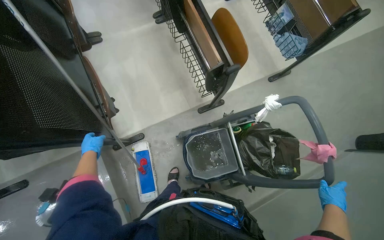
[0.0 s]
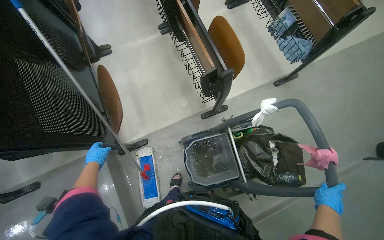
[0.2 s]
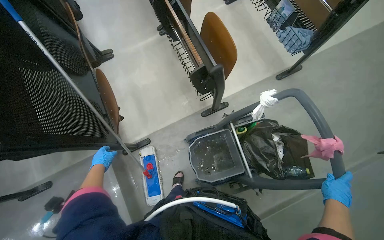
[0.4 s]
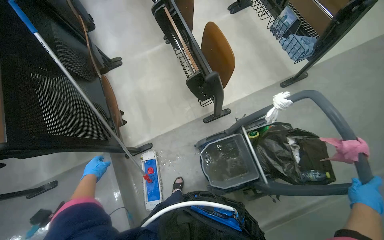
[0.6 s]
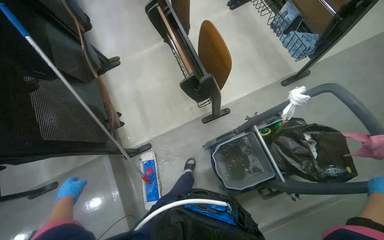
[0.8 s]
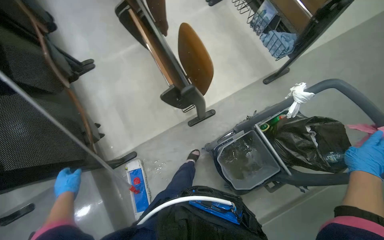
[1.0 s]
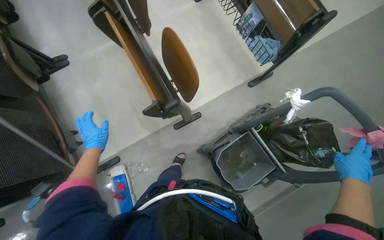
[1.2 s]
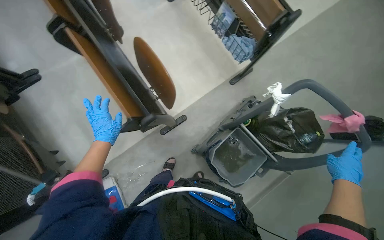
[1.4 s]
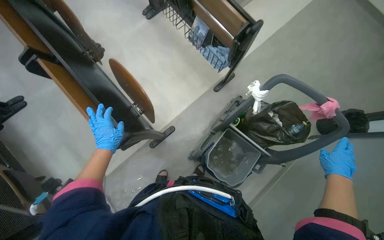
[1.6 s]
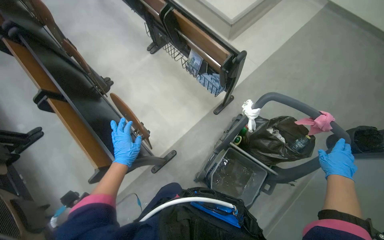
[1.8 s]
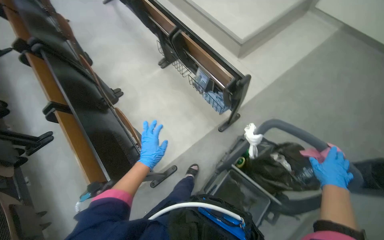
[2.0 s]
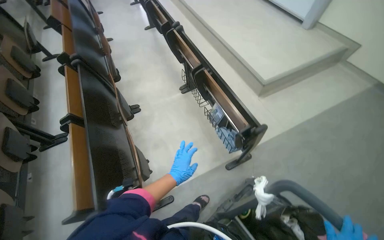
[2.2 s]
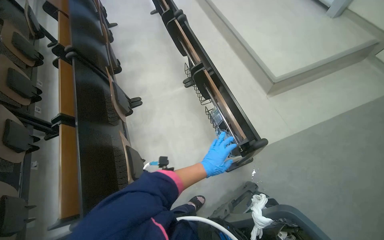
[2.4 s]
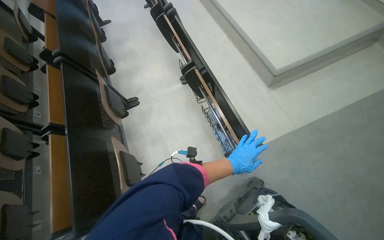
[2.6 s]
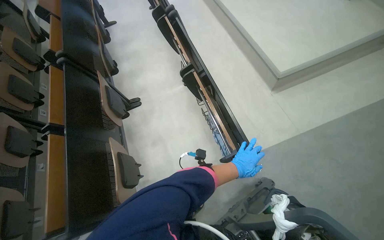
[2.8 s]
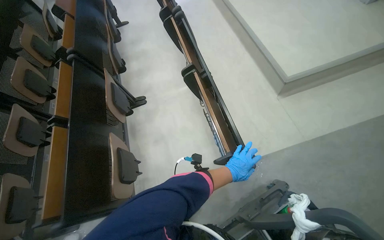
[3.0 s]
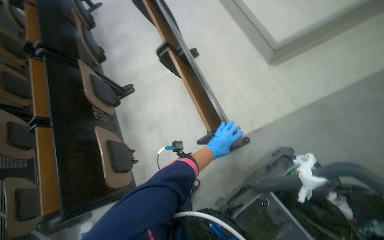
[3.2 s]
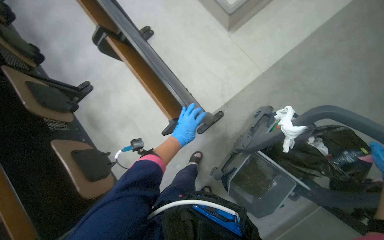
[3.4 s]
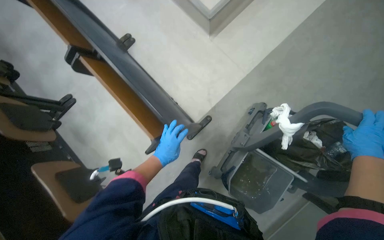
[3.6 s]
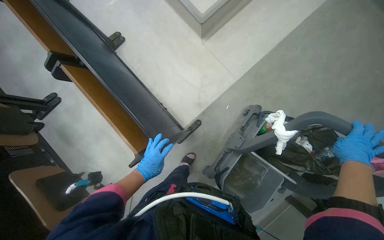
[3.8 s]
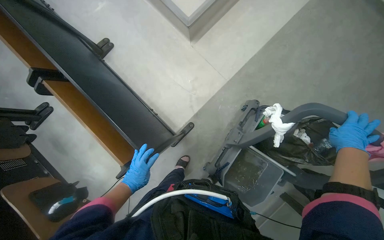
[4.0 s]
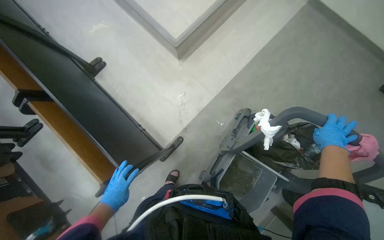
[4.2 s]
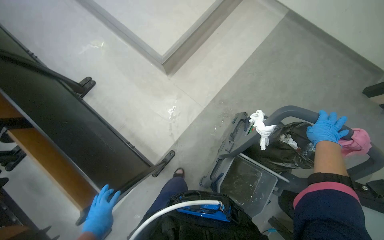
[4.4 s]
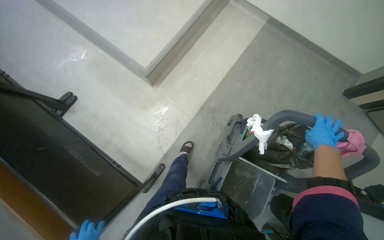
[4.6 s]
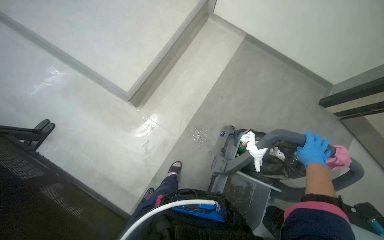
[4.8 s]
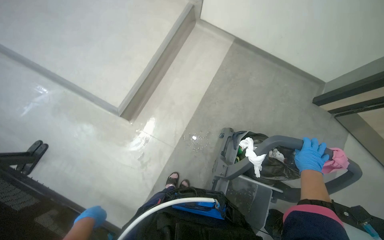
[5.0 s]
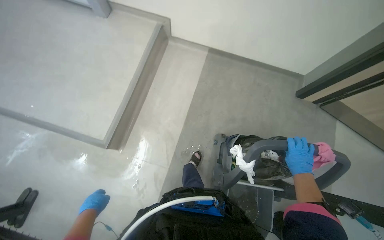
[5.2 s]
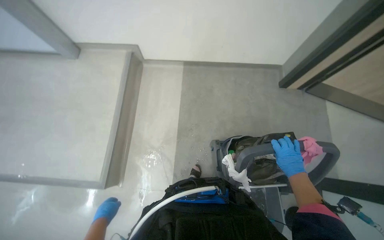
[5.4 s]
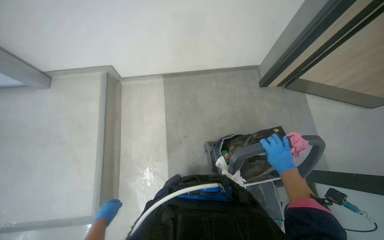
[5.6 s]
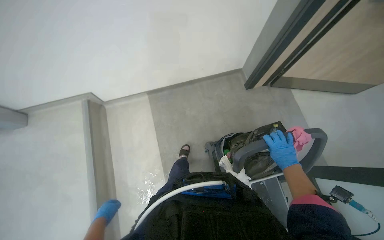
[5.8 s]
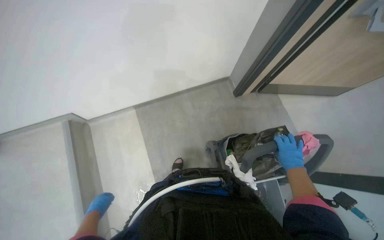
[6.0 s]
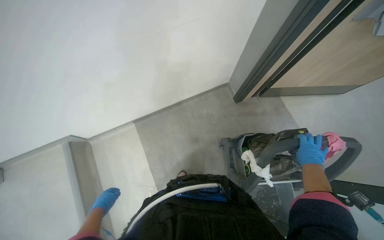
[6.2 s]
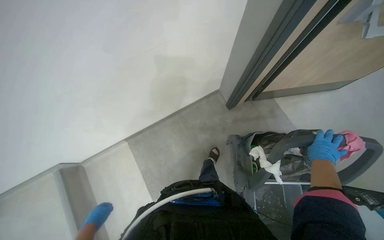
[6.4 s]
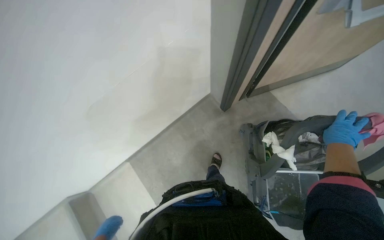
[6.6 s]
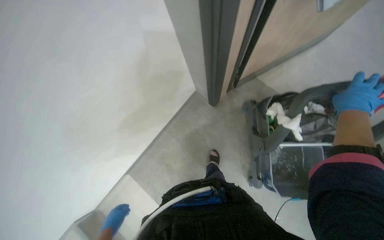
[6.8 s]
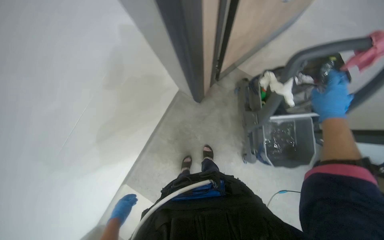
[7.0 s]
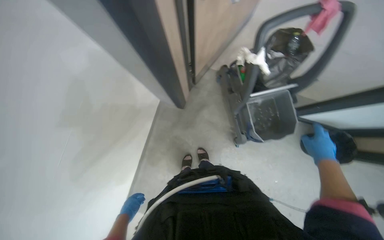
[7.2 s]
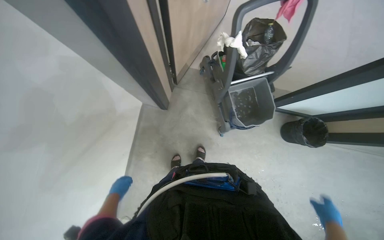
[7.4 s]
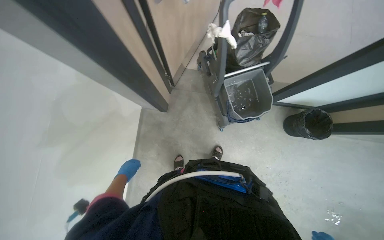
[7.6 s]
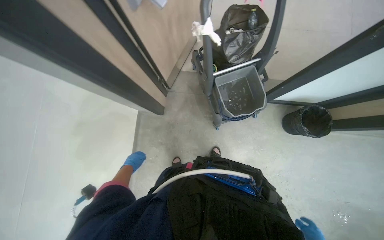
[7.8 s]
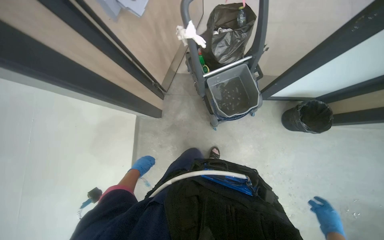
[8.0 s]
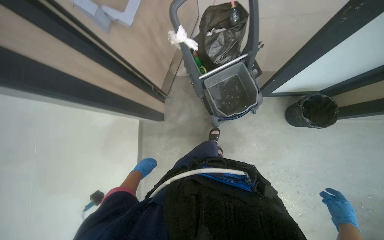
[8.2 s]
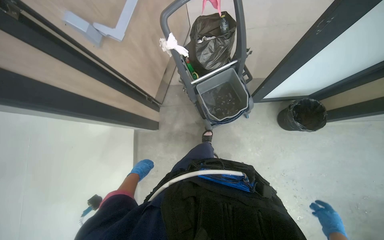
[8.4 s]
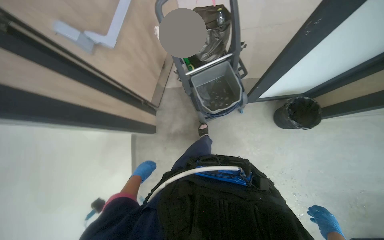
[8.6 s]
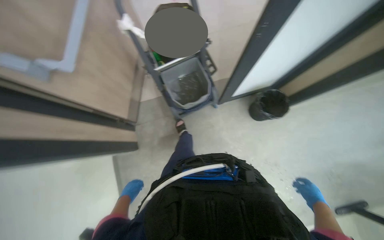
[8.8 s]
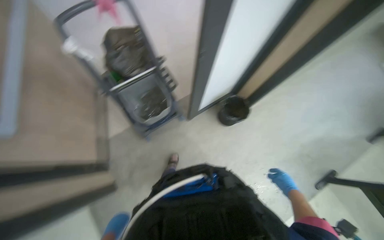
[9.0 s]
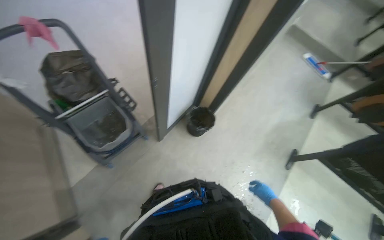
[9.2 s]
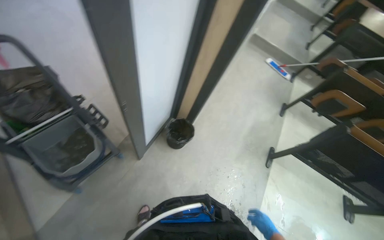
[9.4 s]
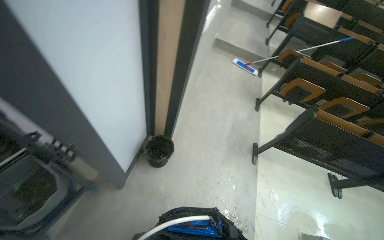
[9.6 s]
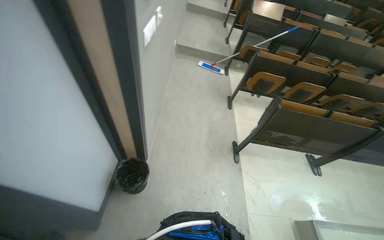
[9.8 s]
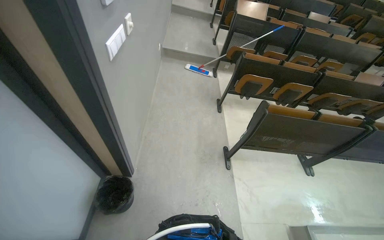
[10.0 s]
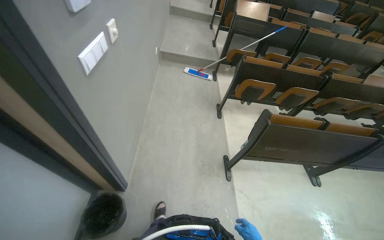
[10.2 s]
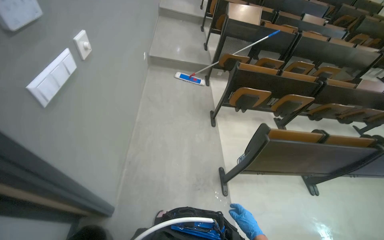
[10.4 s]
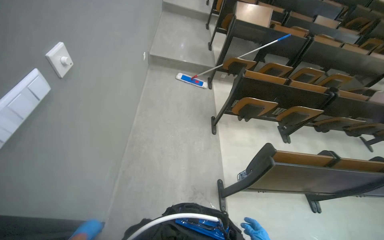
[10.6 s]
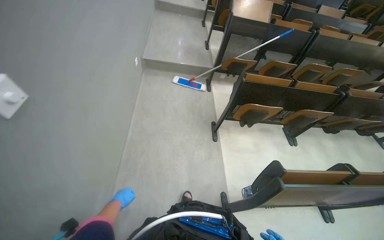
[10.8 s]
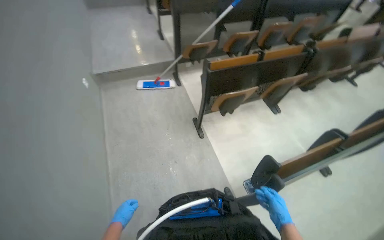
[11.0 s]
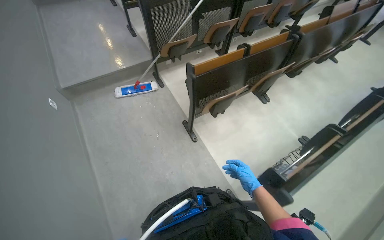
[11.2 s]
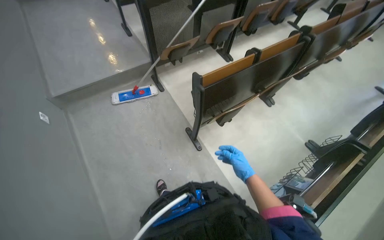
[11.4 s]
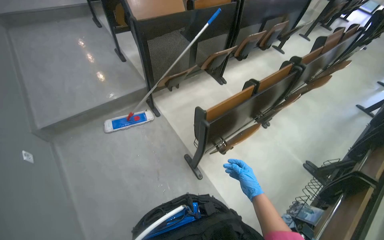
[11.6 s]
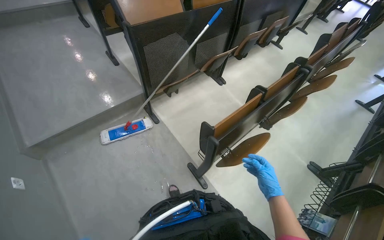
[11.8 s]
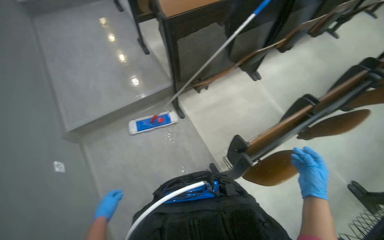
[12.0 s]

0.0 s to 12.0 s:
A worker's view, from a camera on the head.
Job: mopping floor.
The whole recording: Mopping auditorium floor. The worker mops the floor in the auditorium.
0.0 to 1.6 s: The wearer's head swings about 35 degrees to the right. The camera pitches upward, by approximately 15 degrees.
1.6 to 3.0 s: The head turns to the left by roughly 20 degrees. The view tips upward by about 20 degrees.
3.0 to 4.4 s: The wearer looks about 40 degrees further to the right.
4.4 to 6.0 s: The head turns to the right by about 50 degrees. The view tilts approximately 20 degrees upward.
9.0 to 10.4 s: The head travels approximately 80 cm. The head rotates approximately 55 degrees to the right. The camera pitches upward, by some 15 degrees.
10.4 to 12.0 s: The camera is carried about 1.5 m. The wearer looks approximately 15 degrees further downward. The scene turns about 30 degrees counterclockwise in the picture.

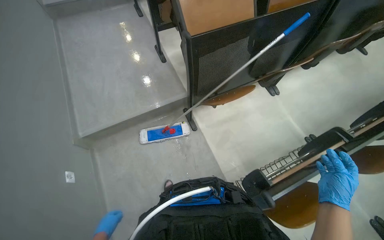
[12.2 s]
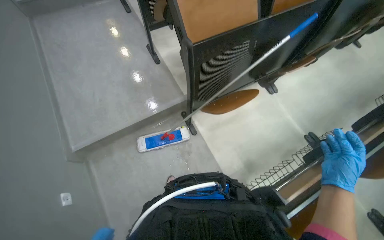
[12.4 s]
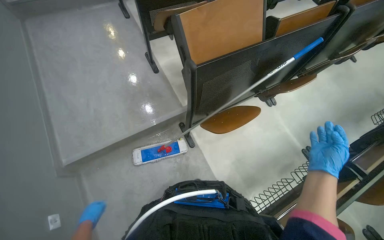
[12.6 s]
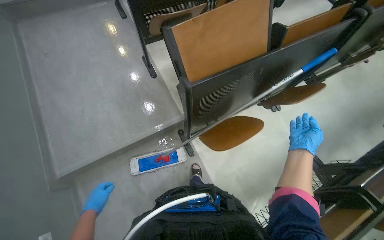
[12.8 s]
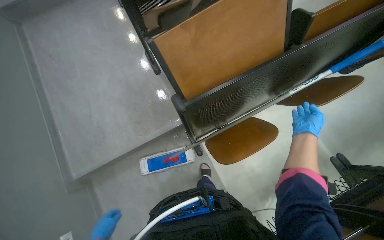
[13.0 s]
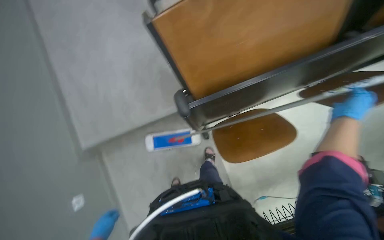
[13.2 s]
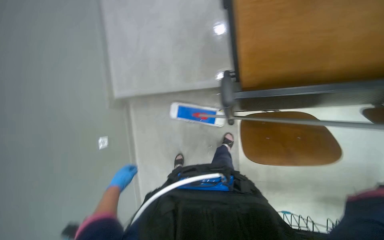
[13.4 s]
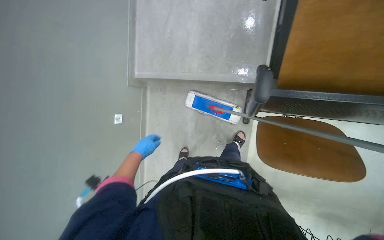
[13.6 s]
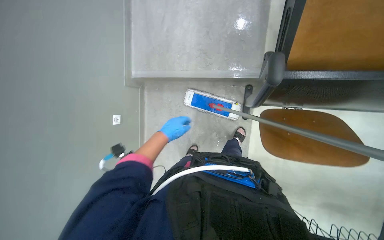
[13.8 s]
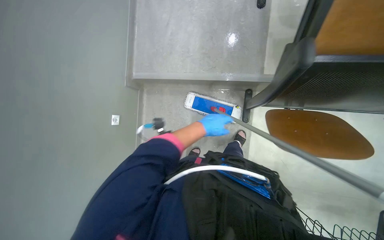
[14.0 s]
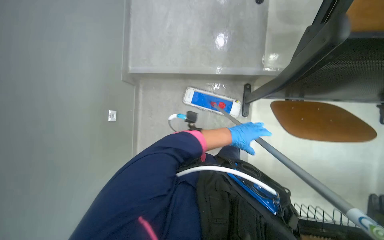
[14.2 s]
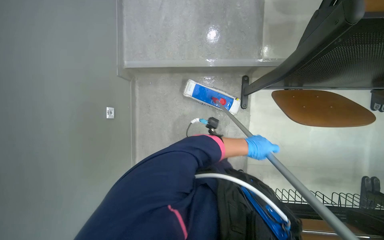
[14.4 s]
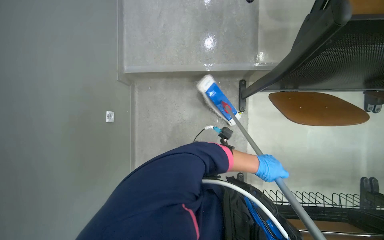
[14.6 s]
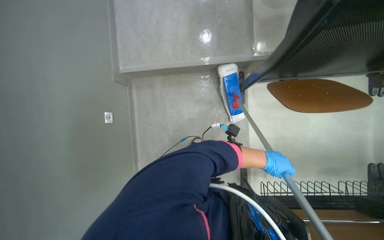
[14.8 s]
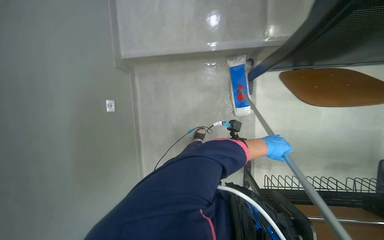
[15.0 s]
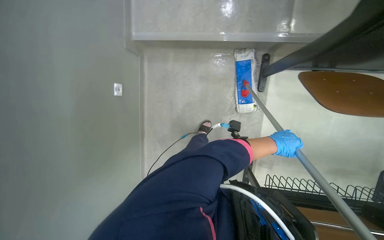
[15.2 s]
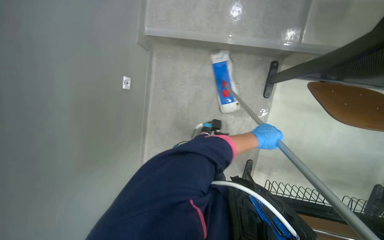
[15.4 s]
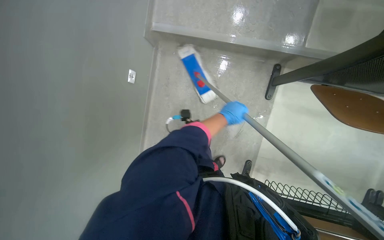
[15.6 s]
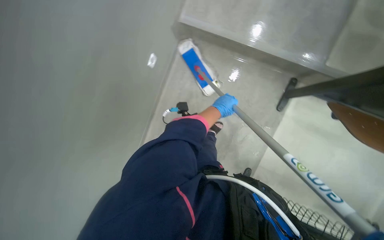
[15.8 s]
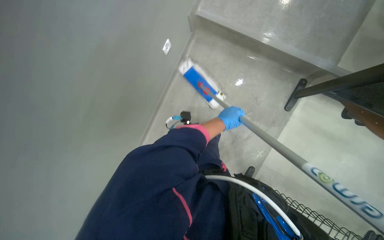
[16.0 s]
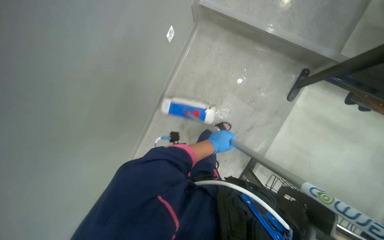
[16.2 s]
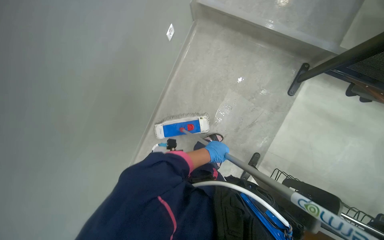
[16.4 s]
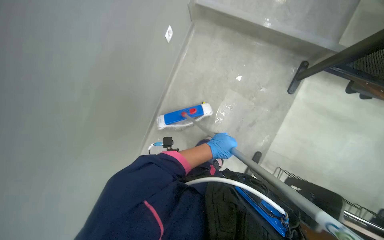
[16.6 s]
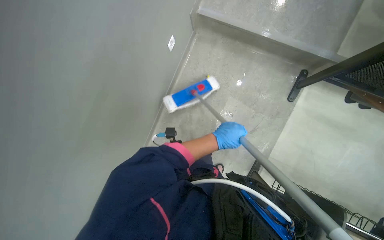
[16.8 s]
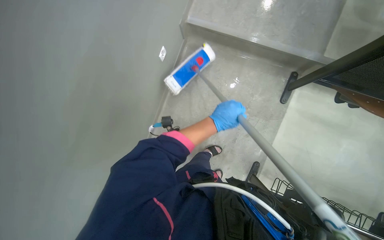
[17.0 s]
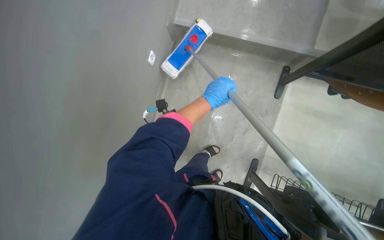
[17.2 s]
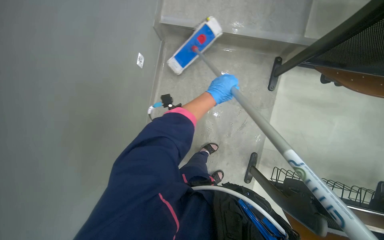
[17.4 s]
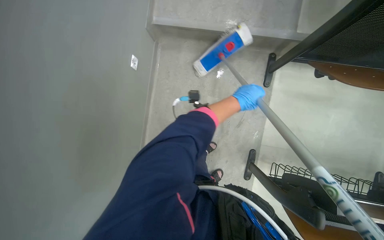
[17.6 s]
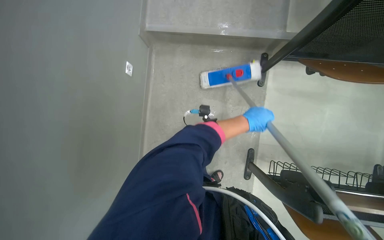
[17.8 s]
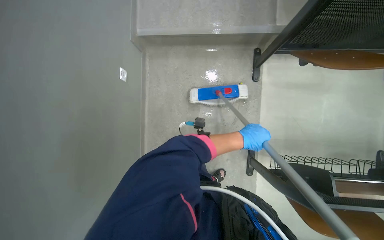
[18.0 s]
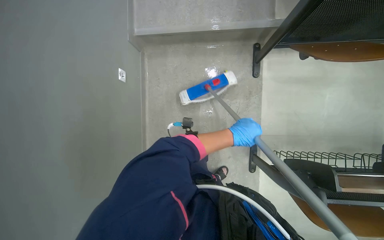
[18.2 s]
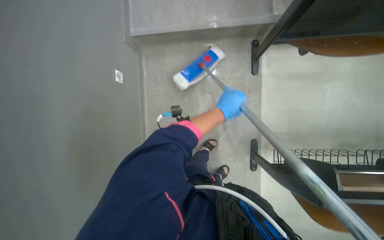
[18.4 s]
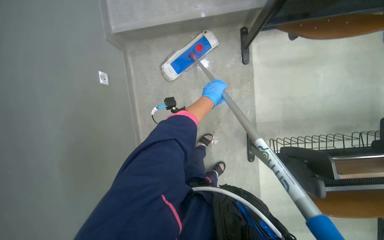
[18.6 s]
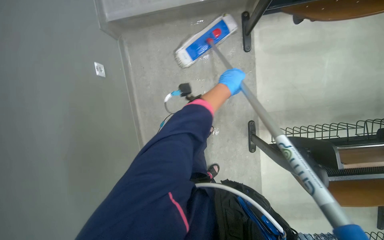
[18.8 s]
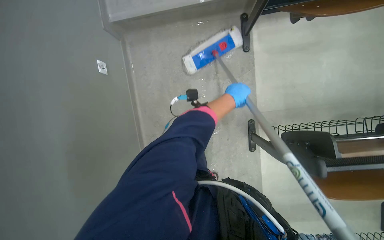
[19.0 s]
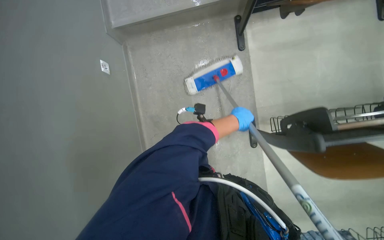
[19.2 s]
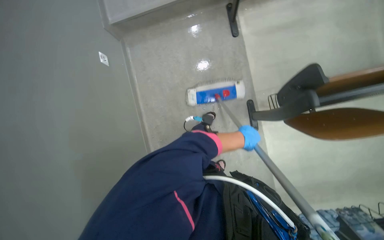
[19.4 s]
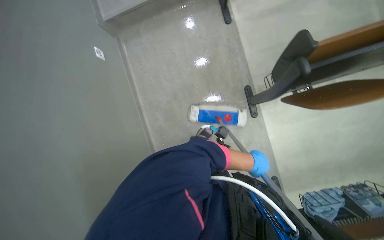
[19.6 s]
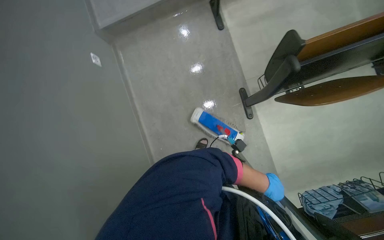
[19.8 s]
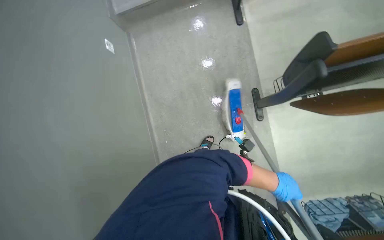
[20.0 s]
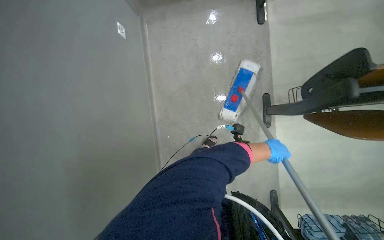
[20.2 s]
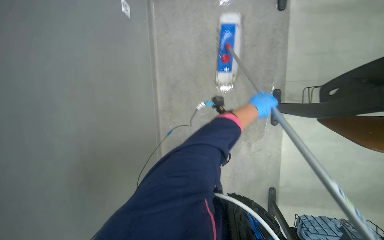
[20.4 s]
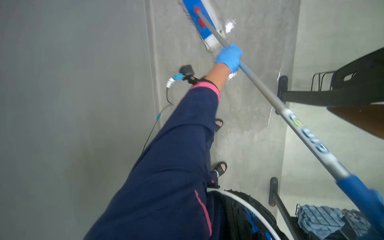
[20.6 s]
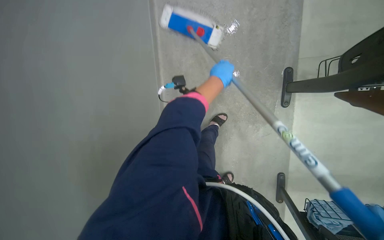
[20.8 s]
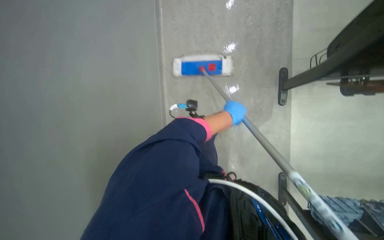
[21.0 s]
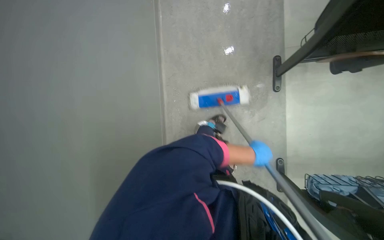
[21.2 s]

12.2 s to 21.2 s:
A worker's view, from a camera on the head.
Job: mopping floor.
The whole recording: Mopping auditorium floor. The worker mops the floor in the auditorium.
12.2 to 13.8 s: The wearer moves about 70 cm. The head rotates some 25 degrees to the left. The view tilts approximately 35 degrees downward.
15.2 to 16.6 s: The left hand heads to the left, covering approximately 50 cm.
16.6 to 18.2 s: The left hand moves to the right, roughly 15 cm, and moves roughly 25 cm up the picture and comes back.
18.2 to 19.8 s: The left hand travels down the picture and to the right by approximately 60 cm.
19.8 to 21.2 s: The view tilts about 15 degrees downward. The left hand moves some 40 cm up the picture and comes back.
